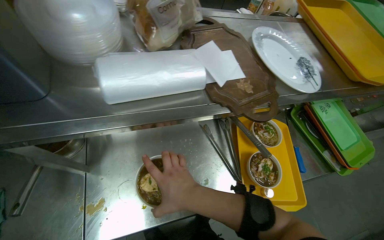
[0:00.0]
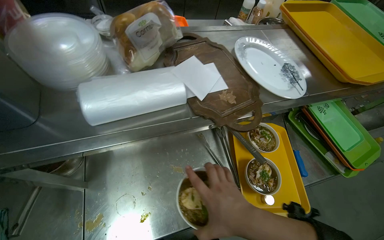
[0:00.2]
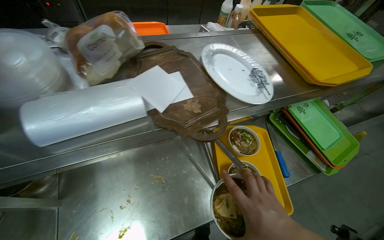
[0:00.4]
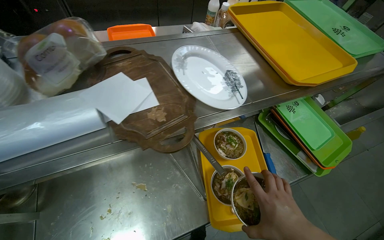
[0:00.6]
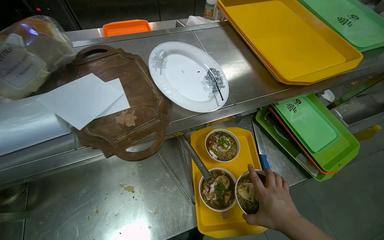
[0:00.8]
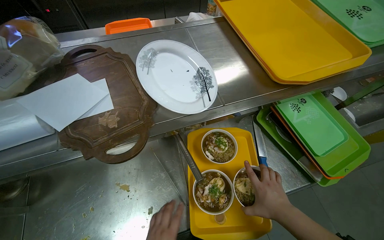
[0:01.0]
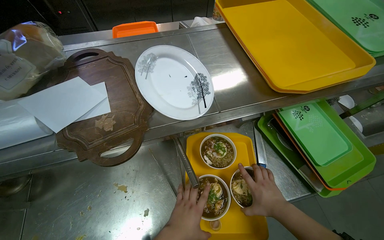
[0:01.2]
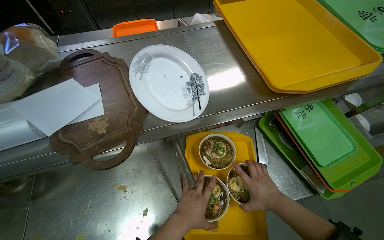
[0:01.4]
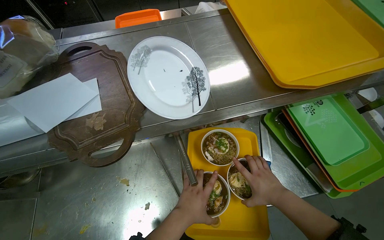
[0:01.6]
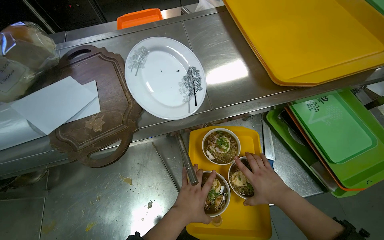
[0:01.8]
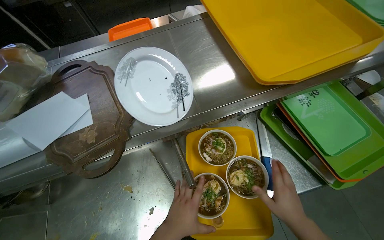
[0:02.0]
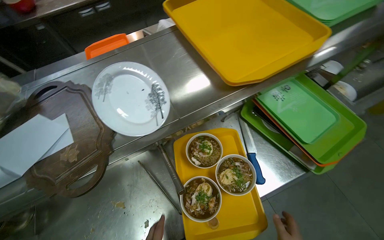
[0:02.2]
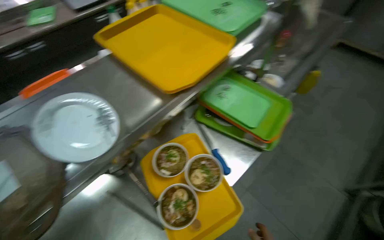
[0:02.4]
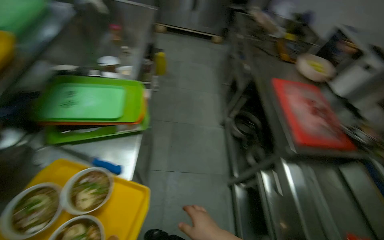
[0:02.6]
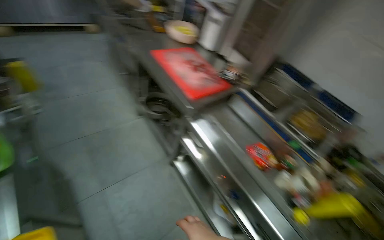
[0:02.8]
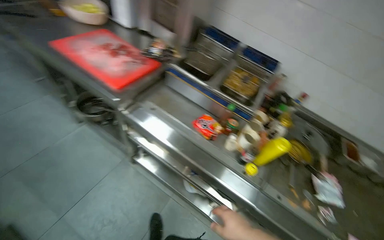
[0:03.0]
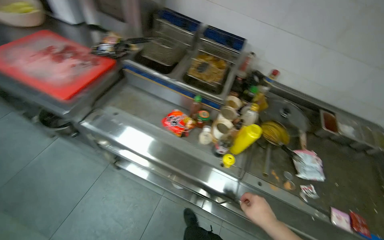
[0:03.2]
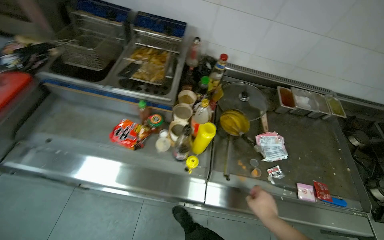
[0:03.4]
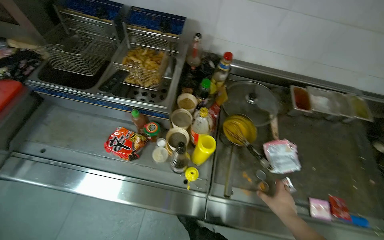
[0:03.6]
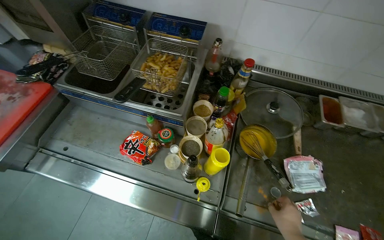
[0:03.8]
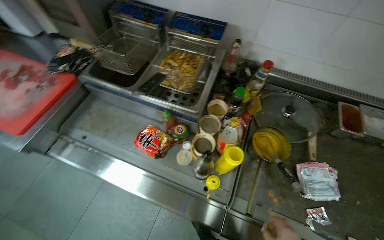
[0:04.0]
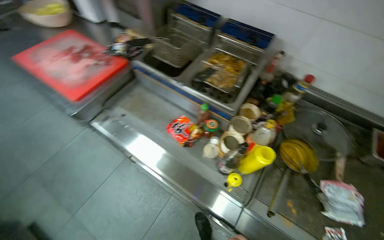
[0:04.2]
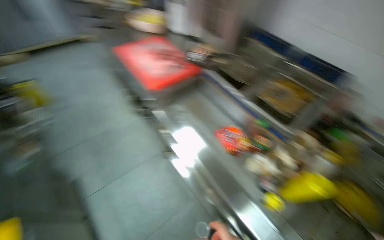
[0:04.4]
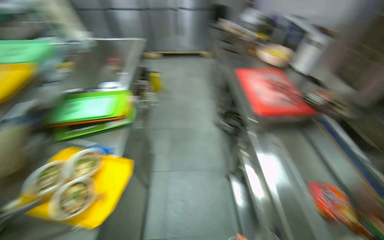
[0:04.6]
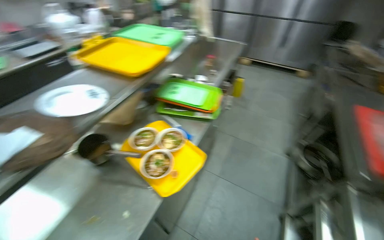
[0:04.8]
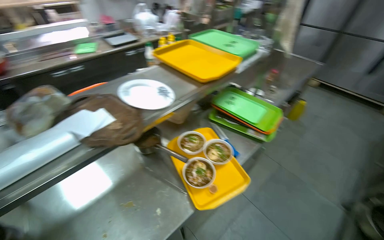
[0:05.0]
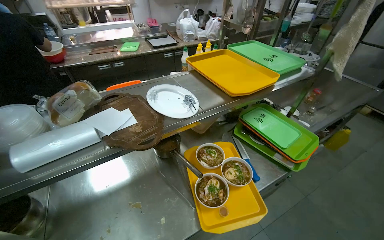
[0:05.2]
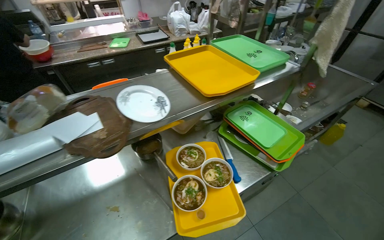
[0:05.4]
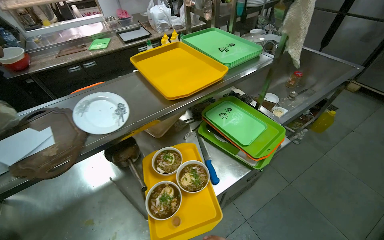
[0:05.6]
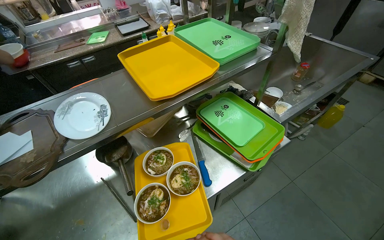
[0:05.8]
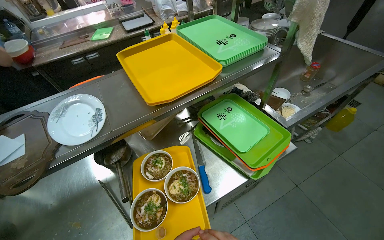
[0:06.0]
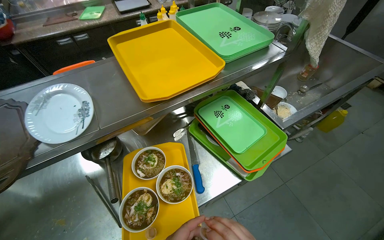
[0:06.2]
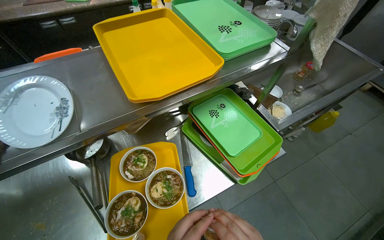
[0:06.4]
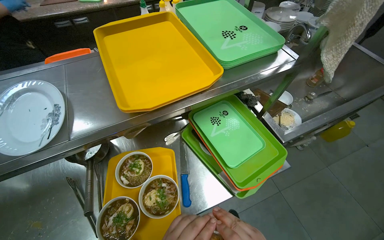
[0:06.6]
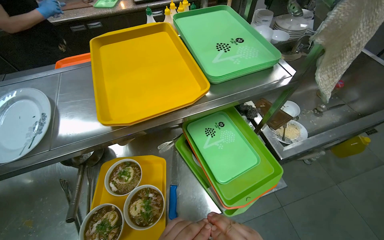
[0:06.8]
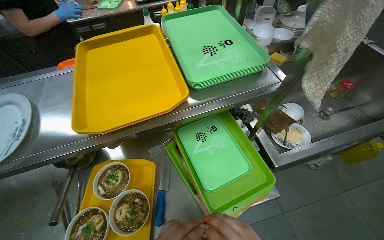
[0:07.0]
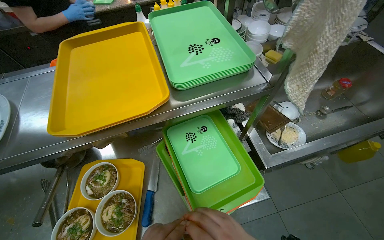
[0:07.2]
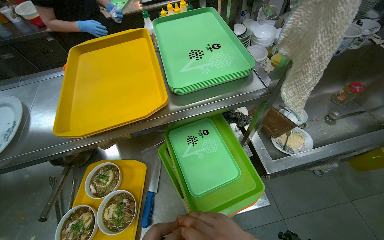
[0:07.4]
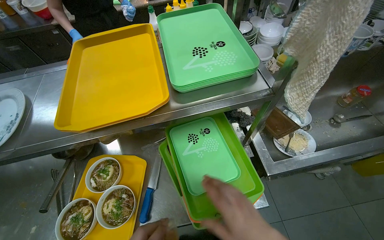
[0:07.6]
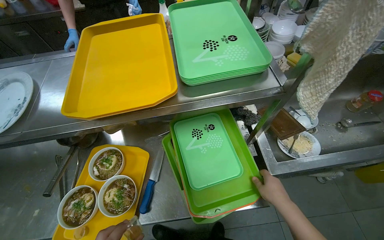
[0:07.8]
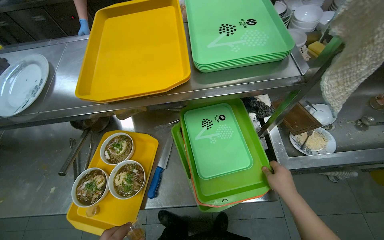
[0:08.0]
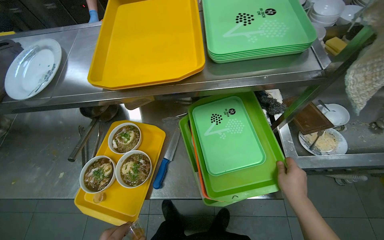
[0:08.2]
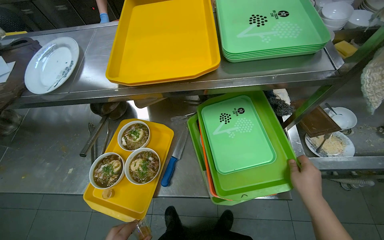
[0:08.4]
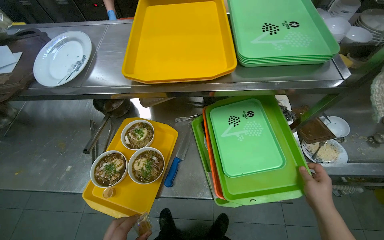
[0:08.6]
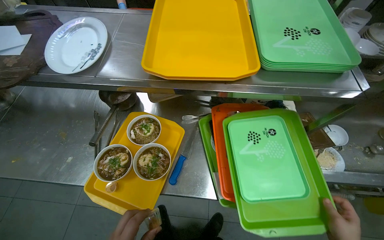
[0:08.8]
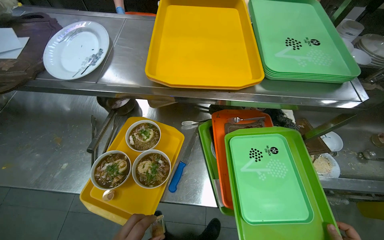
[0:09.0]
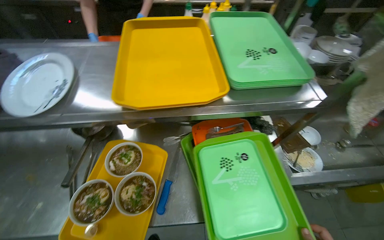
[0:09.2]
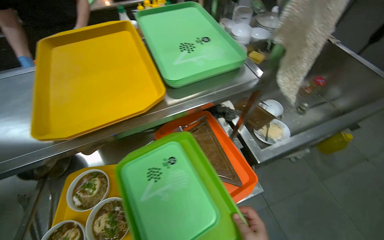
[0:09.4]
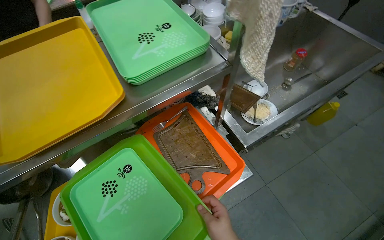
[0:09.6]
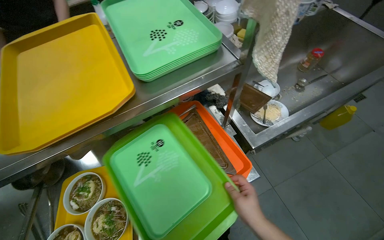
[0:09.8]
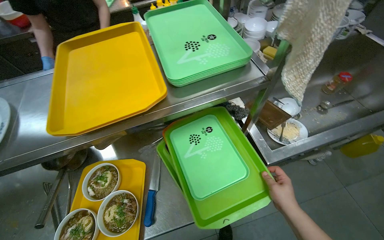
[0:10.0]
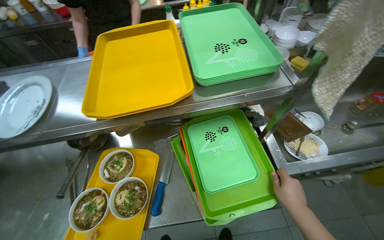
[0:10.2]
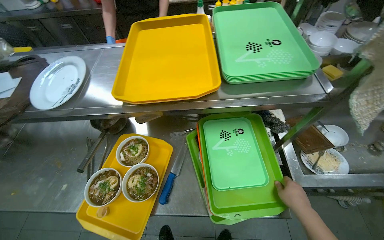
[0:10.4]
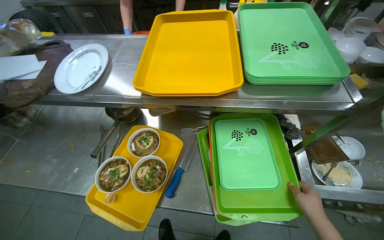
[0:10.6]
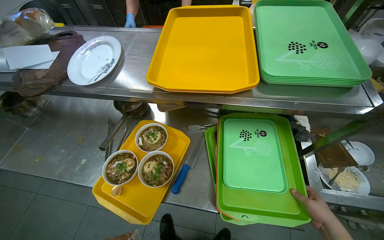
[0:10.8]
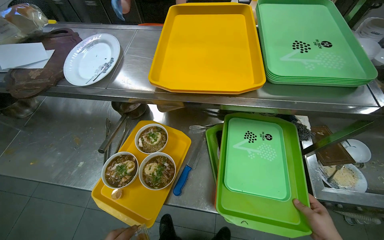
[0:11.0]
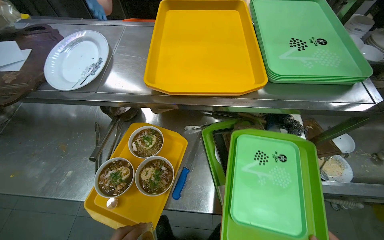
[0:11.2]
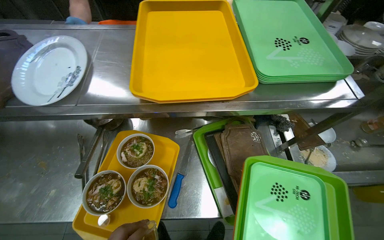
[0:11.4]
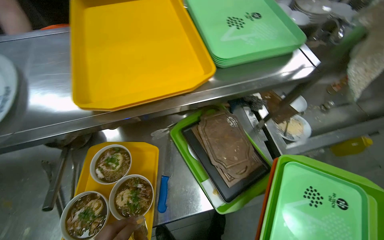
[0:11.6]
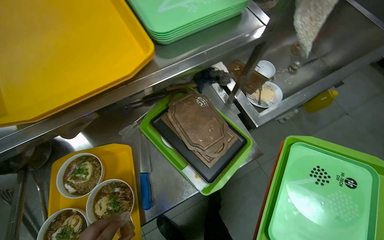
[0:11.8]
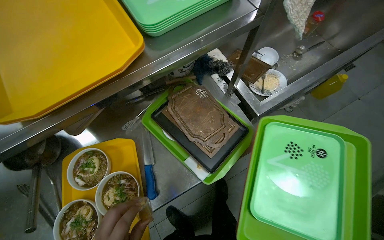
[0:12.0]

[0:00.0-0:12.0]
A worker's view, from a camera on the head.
Job: preparing food.
The whole recording: Serving food to customers. The worker arranges bowls and sauce cups on serving trays and hands them to another worker.
0:00.0 to 0:01.6: The head travels to the right, approximately 40 cm.
0:01.6 to 0:03.0: The head travels roughly 50 cm. The head rotates some 130 degrees to the right.
0:03.0 to 0:04.4: The wearer's head swings some 20 degrees to the left.
0:04.4 to 0:06.0: The head travels approximately 60 cm. The head turns to the left by about 100 degrees.
0:10.4 to 0:12.0: The wearer looks approximately 30 degrees further to the right. The view tilts about 15 degrees downward.

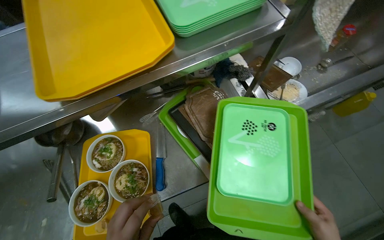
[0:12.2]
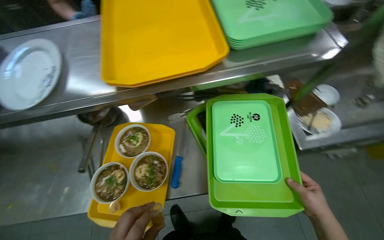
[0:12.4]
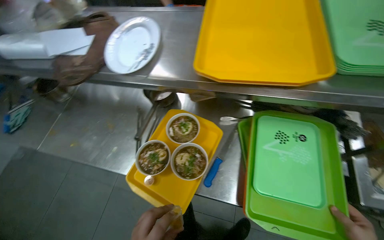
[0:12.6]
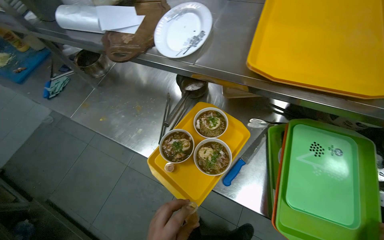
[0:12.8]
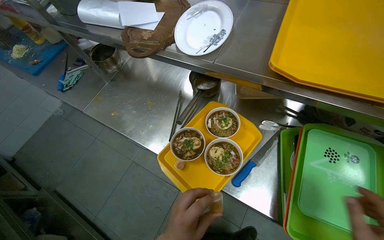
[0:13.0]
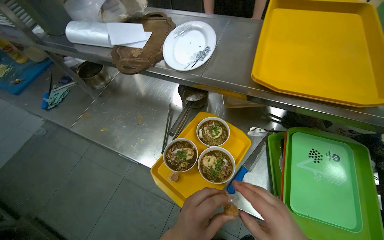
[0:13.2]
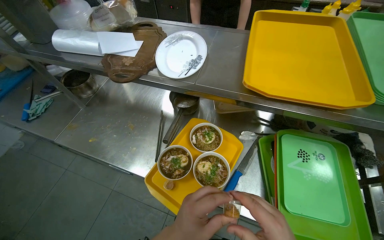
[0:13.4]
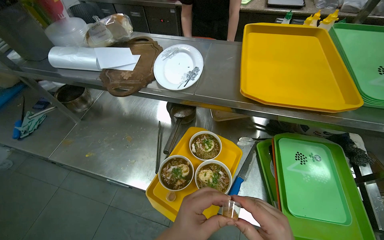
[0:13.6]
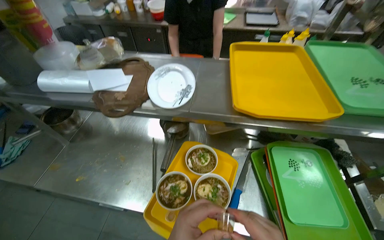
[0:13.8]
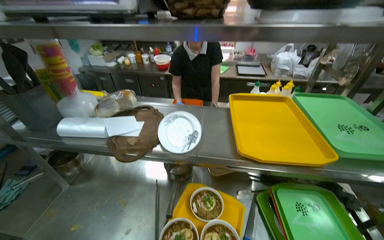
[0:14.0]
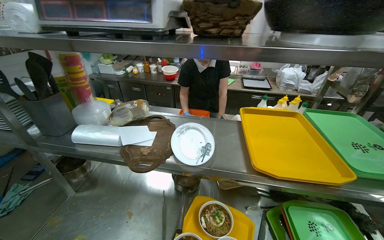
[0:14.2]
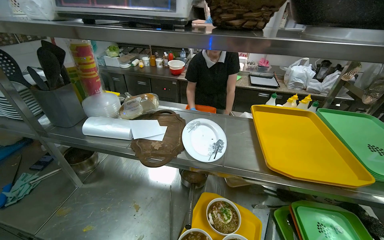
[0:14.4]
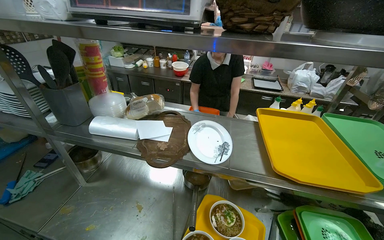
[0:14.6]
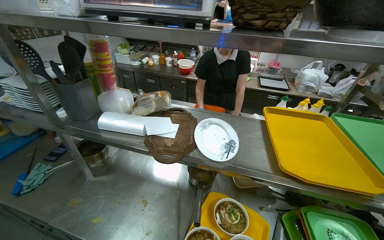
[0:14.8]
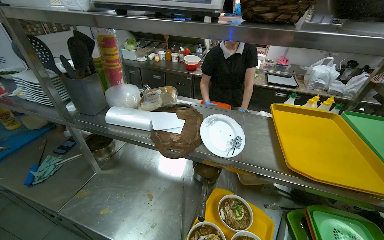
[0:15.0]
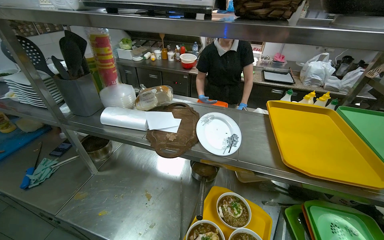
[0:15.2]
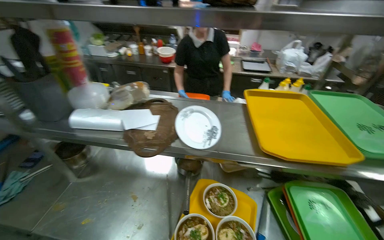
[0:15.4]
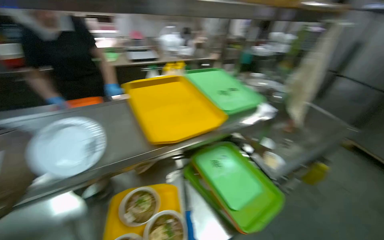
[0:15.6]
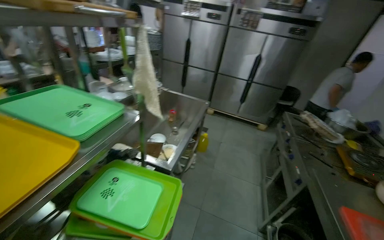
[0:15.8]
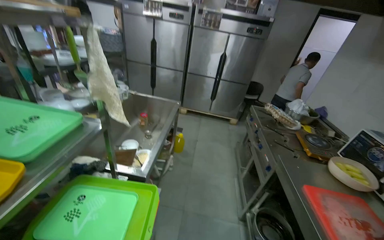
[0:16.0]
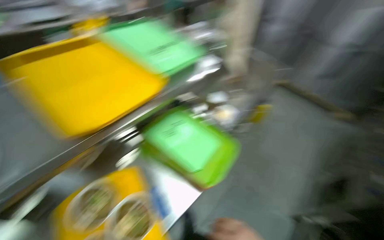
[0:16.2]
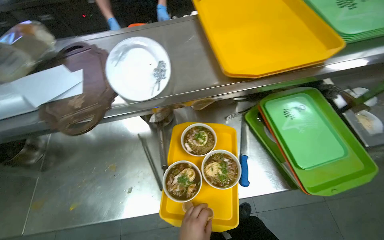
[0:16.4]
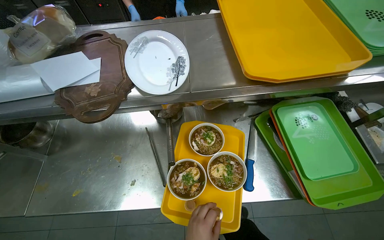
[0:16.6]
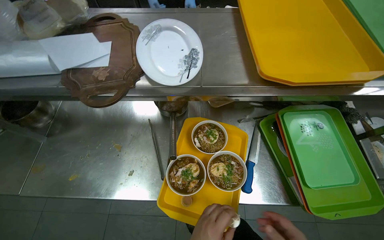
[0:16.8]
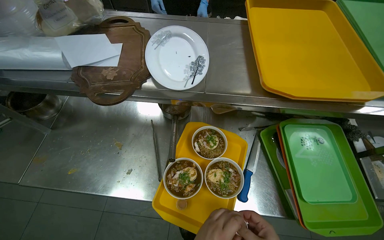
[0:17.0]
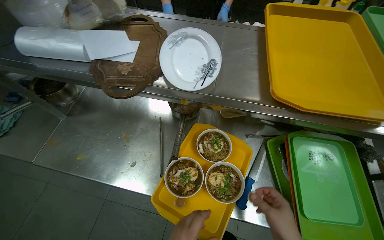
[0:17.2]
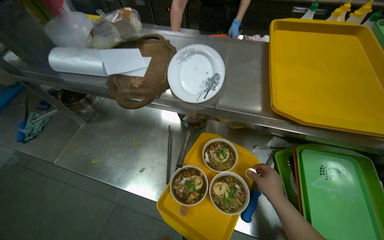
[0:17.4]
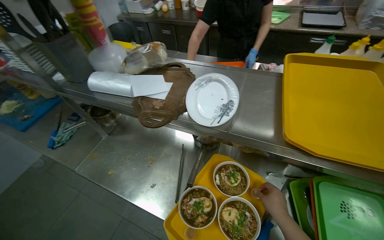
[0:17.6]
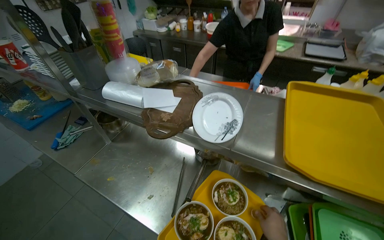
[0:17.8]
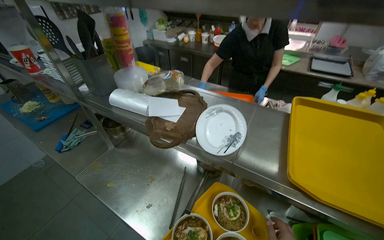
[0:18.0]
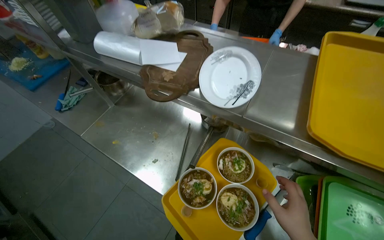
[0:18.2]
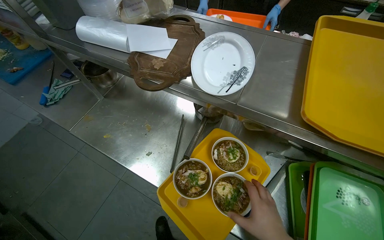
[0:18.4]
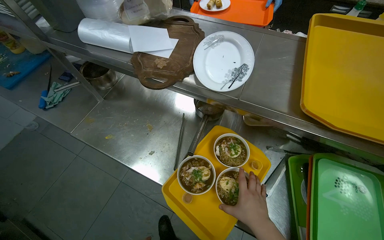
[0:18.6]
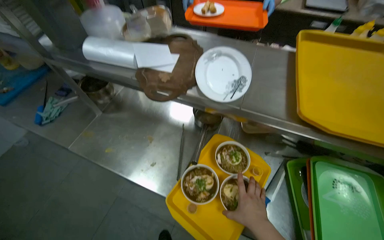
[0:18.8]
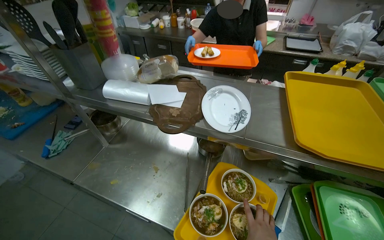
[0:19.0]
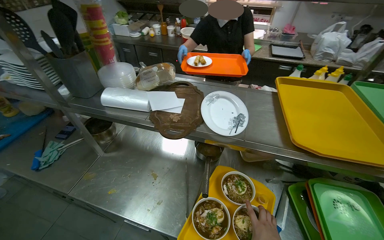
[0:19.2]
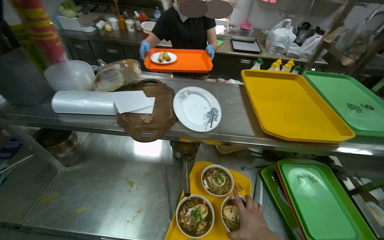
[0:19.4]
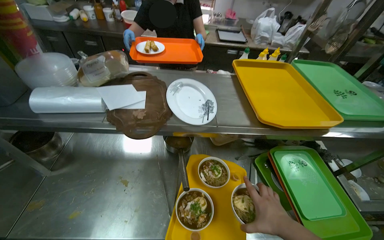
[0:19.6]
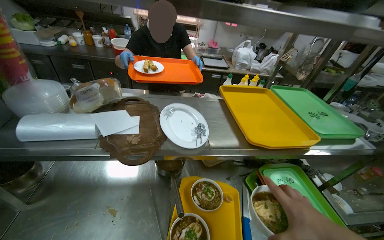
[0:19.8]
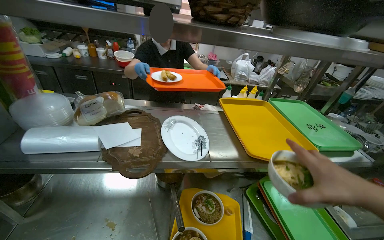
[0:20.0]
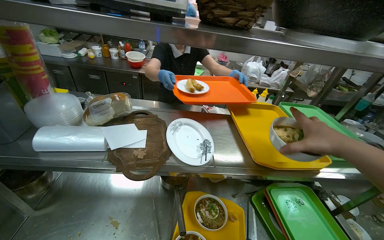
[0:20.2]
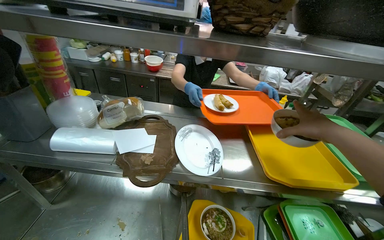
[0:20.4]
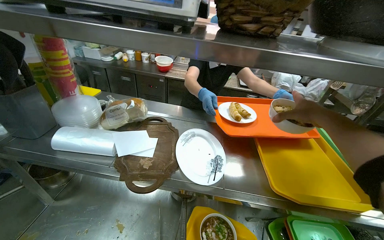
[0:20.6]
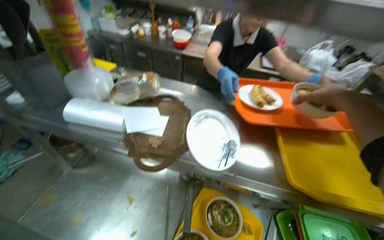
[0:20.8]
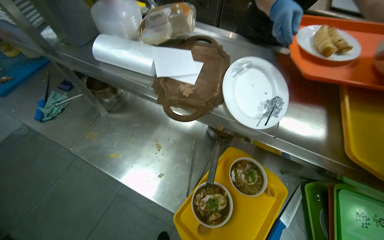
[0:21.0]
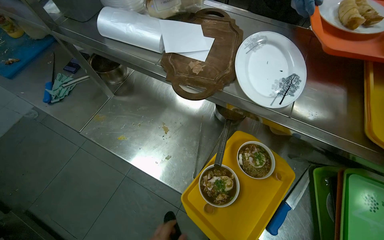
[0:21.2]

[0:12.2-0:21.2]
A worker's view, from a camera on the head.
Job: preparing food.
The whole recording: Serving food to customers. The worker arranges bowls and sauce cups on serving trays and hands them to another worker.
0:12.2 to 0:13.8: The view tilts about 15 degrees upward. The scene turns roughly 30 degrees clockwise in the picture.
0:13.8 to 0:15.2: The view tips upward by about 15 degrees.
0:15.2 to 0:16.6: The head turns to the right by some 65 degrees. The view tilts roughly 15 degrees downward.
0:16.6 to 0:18.2: The wearer's head swings some 35 degrees to the left.
0:18.2 to 0:19.8: The wearer looks some 35 degrees further to the right. The view tilts some 20 degrees upward.
0:19.8 to 0:21.2: The head rotates some 35 degrees to the left. The camera pitches downward, by about 25 degrees.
